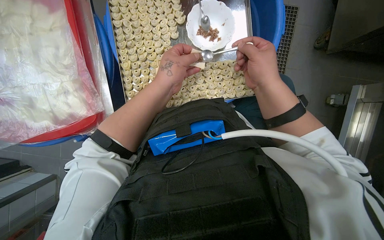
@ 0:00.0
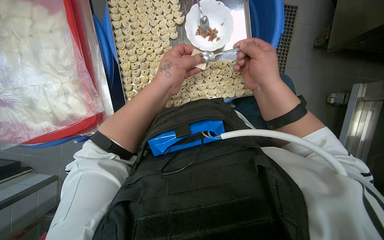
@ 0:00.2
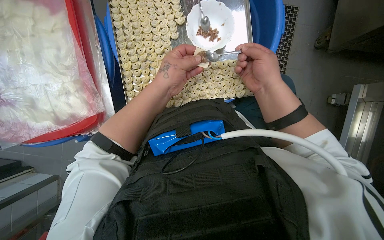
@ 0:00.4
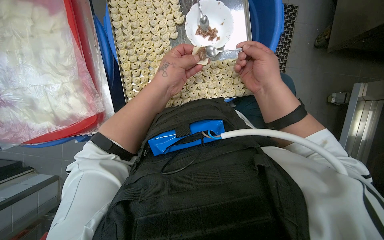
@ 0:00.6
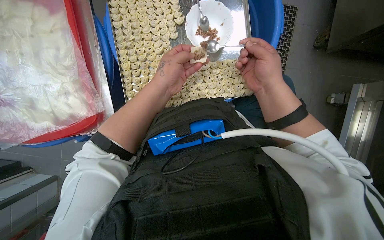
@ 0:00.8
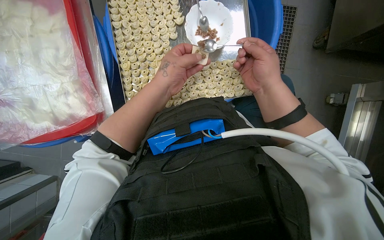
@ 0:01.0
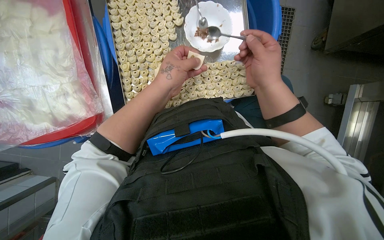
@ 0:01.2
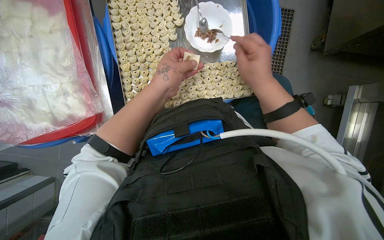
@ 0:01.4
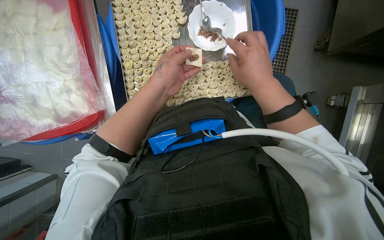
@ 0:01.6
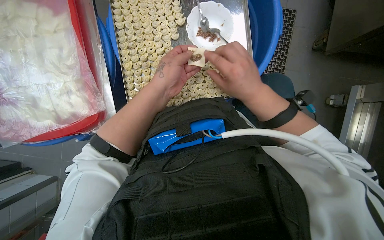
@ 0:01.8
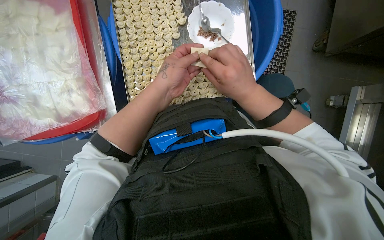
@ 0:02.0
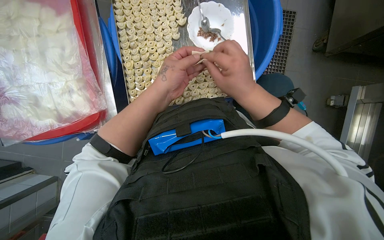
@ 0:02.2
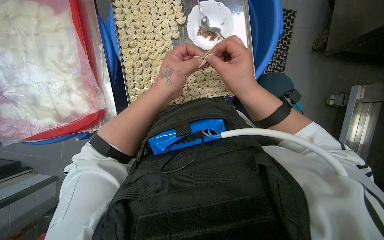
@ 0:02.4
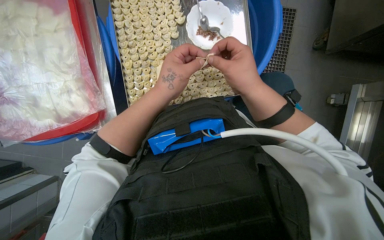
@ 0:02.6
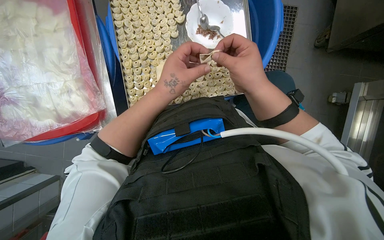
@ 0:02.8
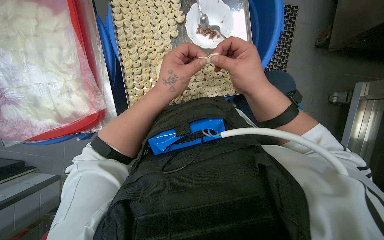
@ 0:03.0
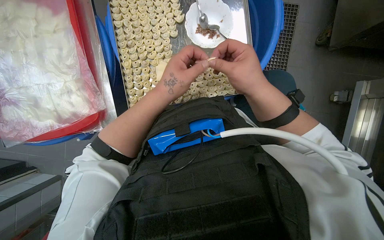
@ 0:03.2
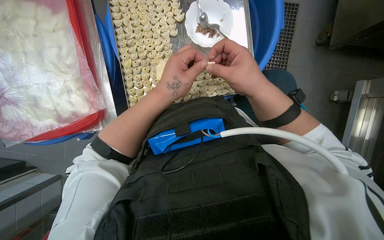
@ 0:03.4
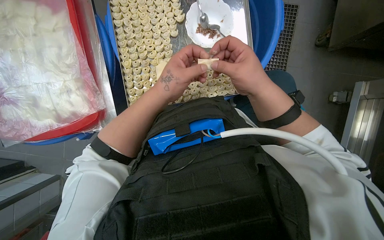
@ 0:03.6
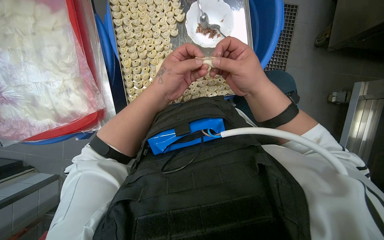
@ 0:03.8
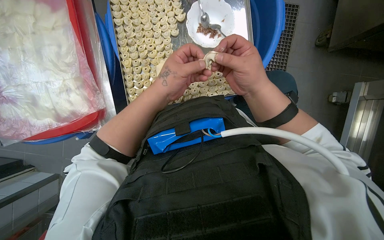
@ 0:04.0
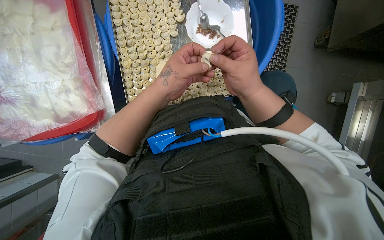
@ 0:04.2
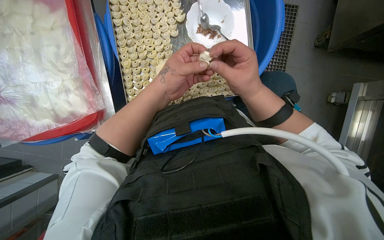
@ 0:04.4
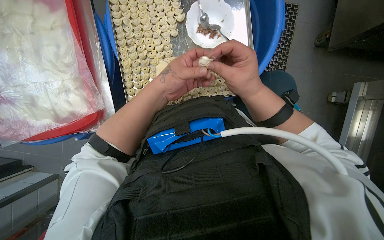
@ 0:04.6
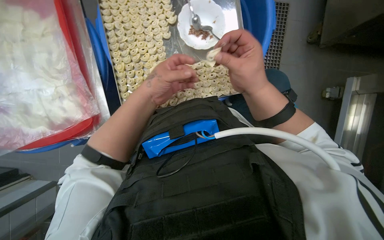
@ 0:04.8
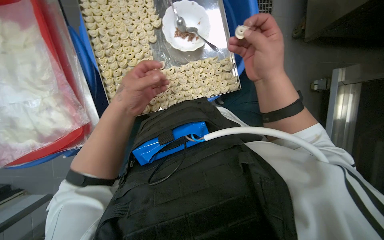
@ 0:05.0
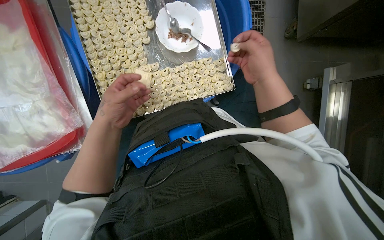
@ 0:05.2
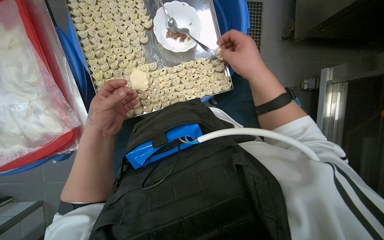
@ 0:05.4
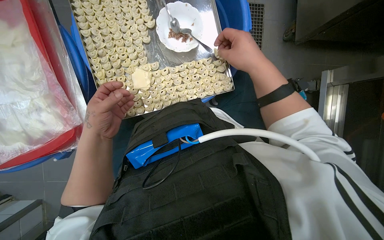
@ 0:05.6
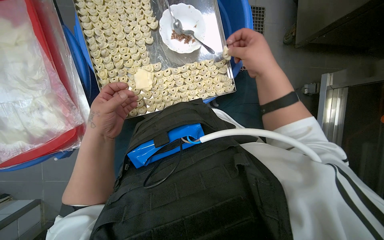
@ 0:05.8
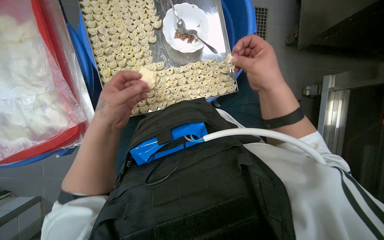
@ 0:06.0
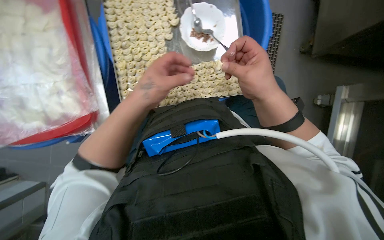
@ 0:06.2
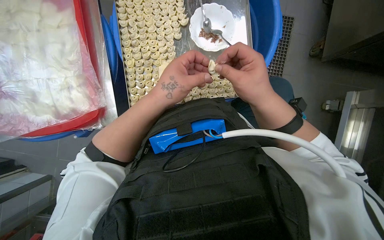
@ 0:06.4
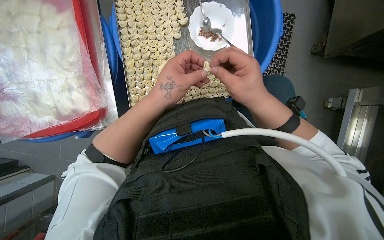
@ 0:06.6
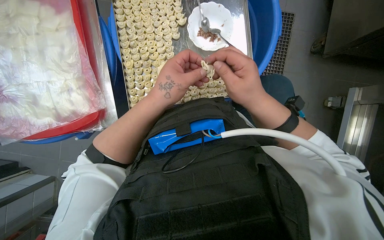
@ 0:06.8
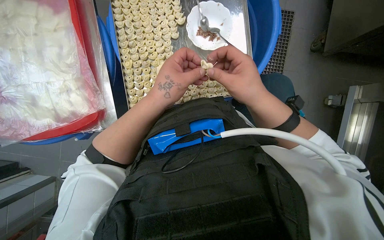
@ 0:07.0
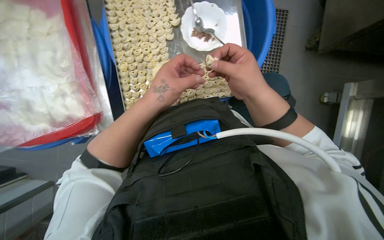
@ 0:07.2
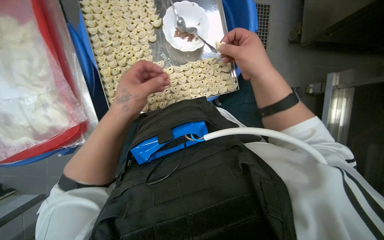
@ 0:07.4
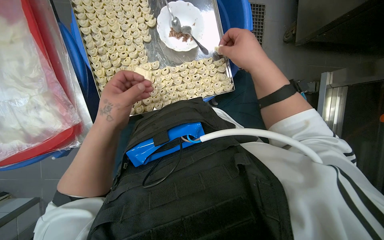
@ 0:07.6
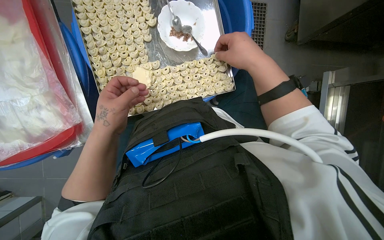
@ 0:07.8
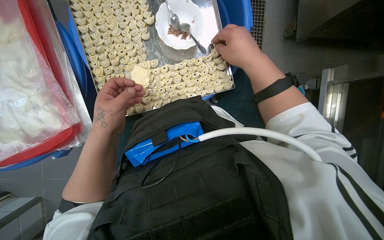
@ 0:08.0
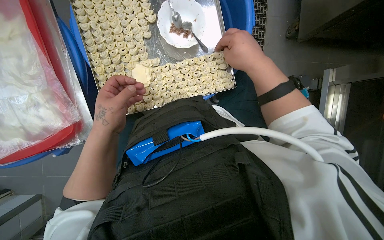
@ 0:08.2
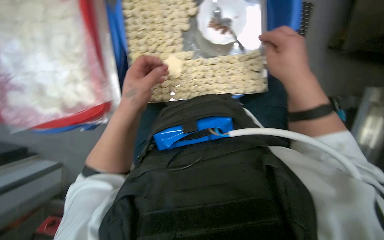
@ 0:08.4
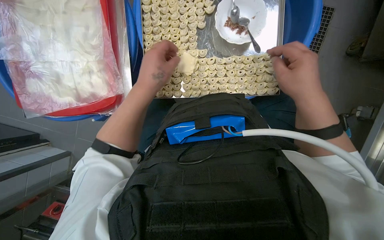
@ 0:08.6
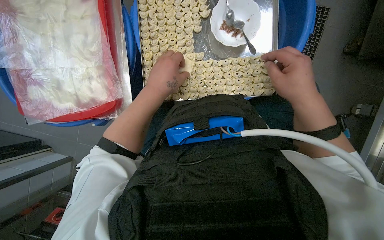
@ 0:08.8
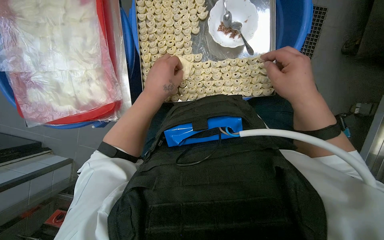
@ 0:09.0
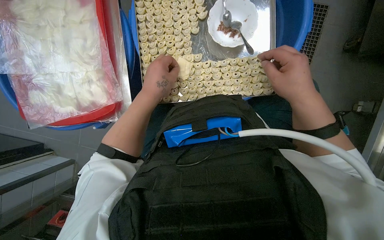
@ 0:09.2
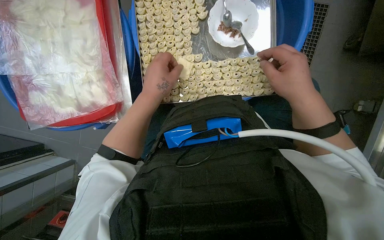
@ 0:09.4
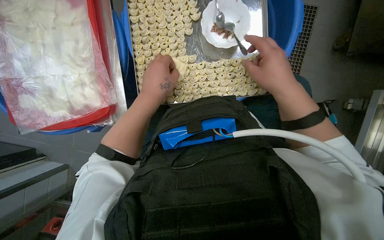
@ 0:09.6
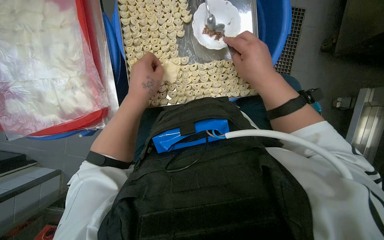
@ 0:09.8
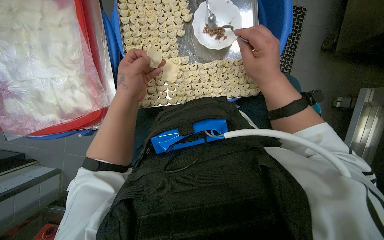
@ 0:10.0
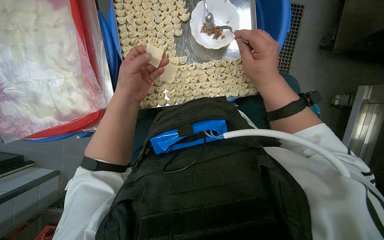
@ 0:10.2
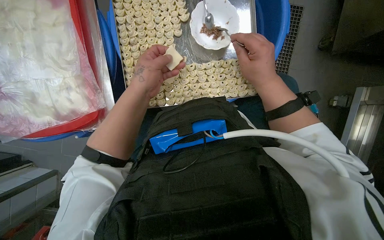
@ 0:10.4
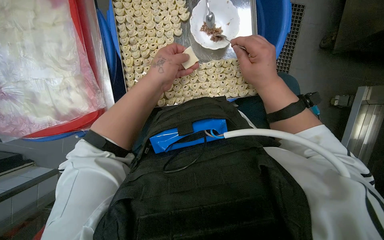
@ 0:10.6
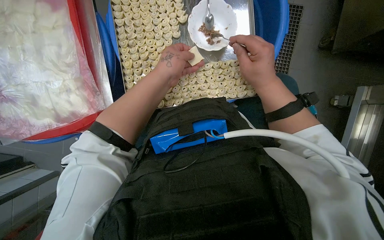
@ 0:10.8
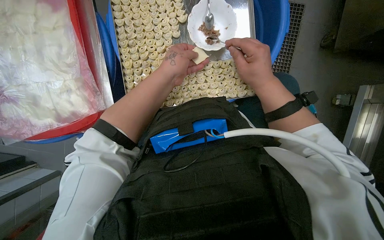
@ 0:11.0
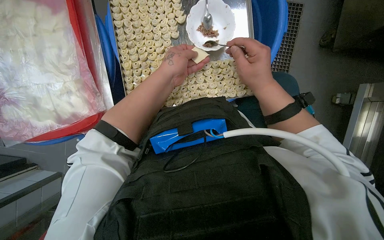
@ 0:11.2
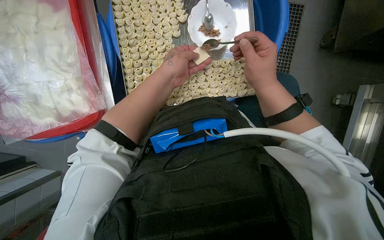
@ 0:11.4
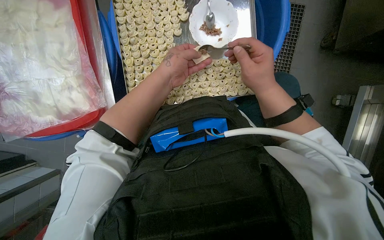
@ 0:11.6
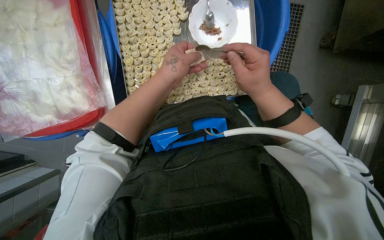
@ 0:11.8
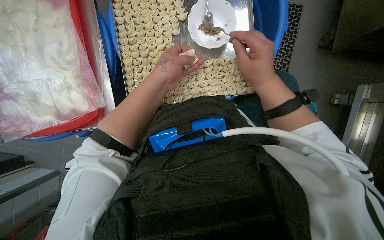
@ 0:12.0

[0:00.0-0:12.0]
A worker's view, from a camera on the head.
Job: preparing food.
The whole recording: Filling dough pieces with meat. The worker continues to fill dough pieces with meat and shape them before placing them on a tray.
0:00.0 to 0:03.0: The hands stay close to where they were, moving slightly.
0:06.0 to 0:07.6: The left hand goes to the right and returns, approximately 5 cm each way.
0:09.0 to 0:10.4: The hands work in one place, with small movements.
0:10.4 to 0:12.0: The hands are busy where they are.

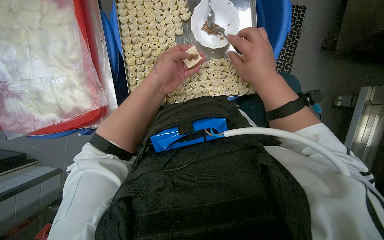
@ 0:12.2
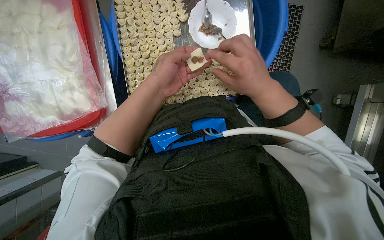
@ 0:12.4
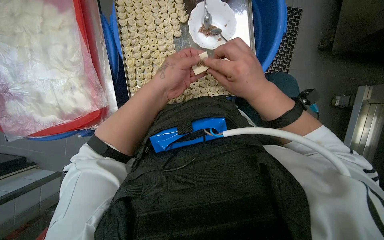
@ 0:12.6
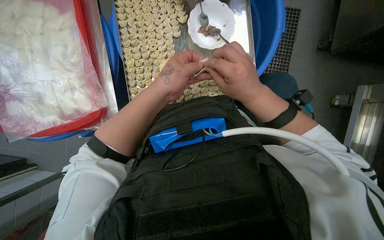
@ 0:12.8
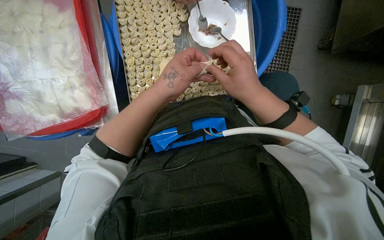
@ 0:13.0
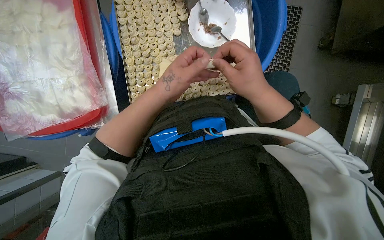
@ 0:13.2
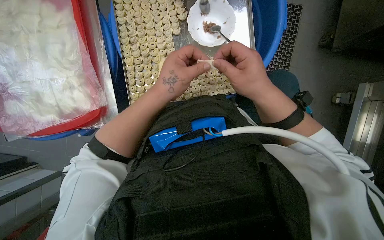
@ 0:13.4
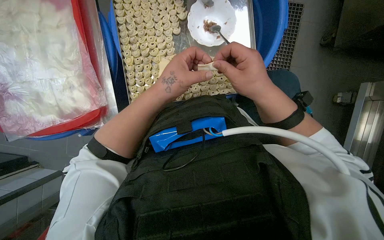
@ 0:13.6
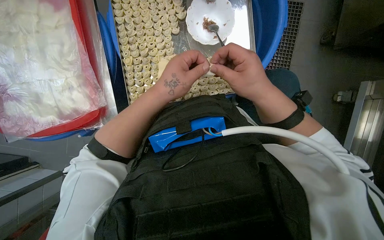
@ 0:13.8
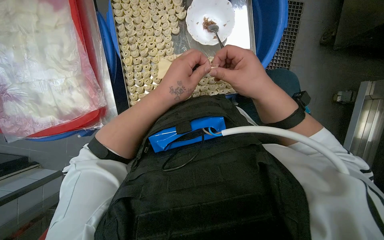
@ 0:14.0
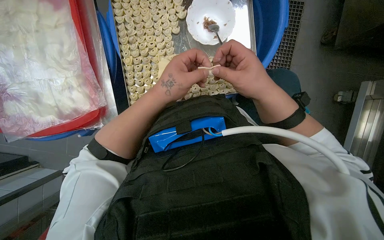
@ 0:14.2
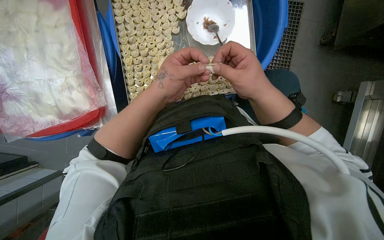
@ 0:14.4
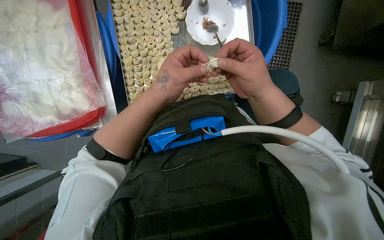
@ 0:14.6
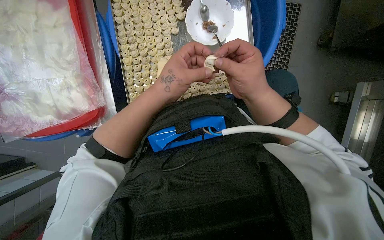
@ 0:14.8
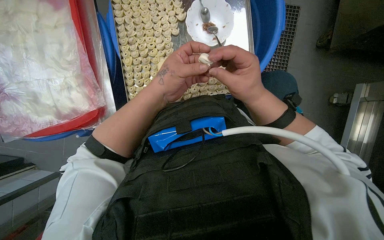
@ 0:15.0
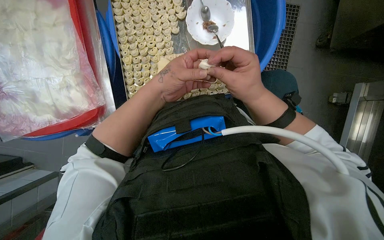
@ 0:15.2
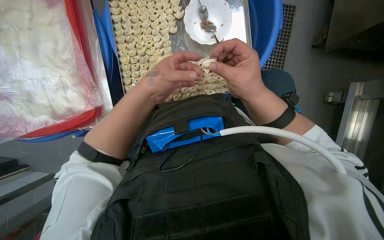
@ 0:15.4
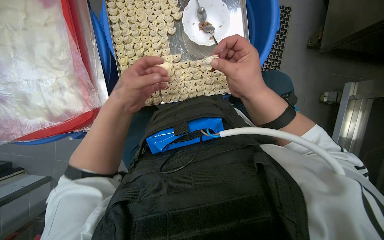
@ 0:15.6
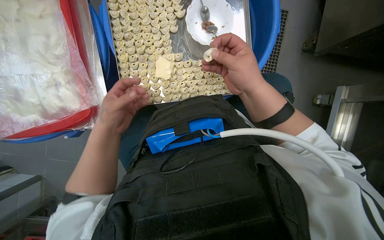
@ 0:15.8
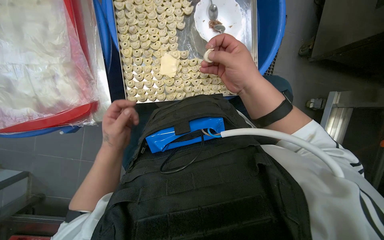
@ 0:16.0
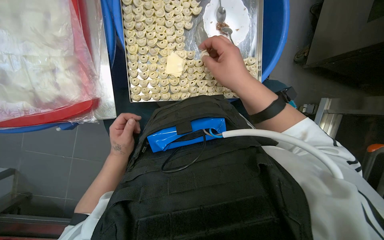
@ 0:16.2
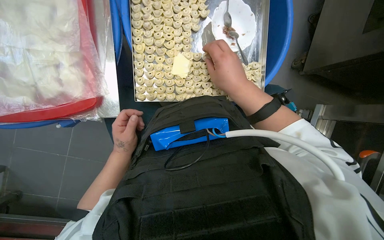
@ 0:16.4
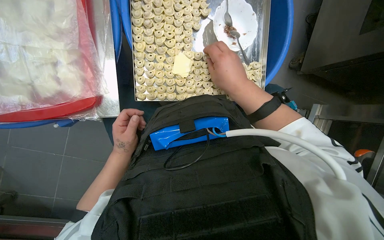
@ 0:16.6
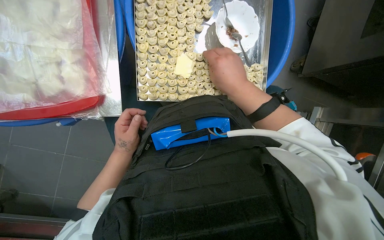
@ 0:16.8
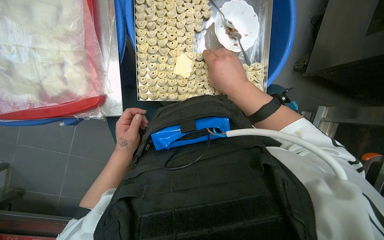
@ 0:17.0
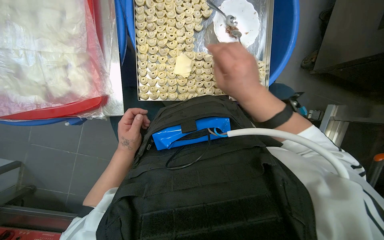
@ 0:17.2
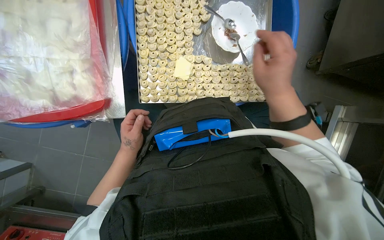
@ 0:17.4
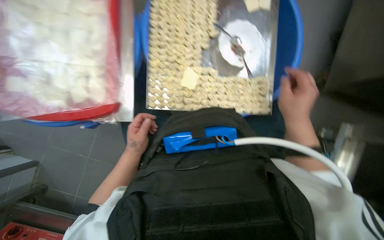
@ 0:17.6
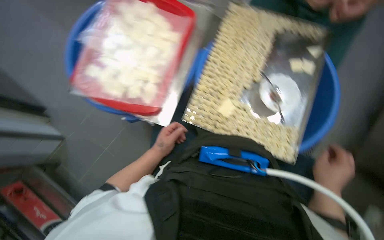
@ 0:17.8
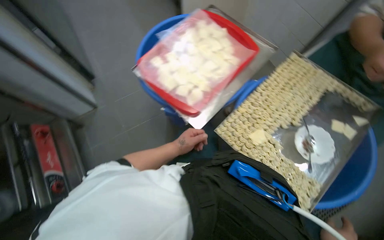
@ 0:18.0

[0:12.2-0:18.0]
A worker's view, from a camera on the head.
Job: preparing food.
The whole recording: Filling dough pieces with meat. The worker continues to fill dough pieces with meat and shape them before placing them on a tray.
0:12.2 to 0:15.0: The hands work in one place, with small movements.
0:15.0 to 0:16.6: The left hand heads down the picture, to the left and farther from the camera, covering roughly 25 cm.
0:16.6 to 0:18.0: The head rotates roughly 50 degrees to the left. The view tips upward by roughly 25 degrees.

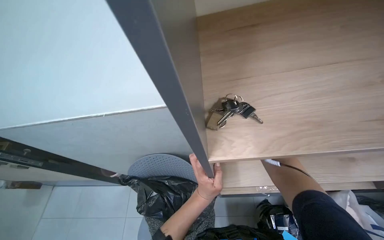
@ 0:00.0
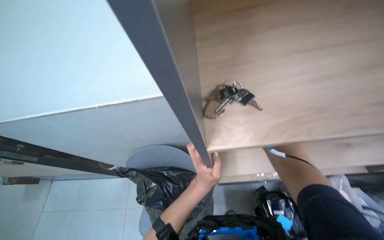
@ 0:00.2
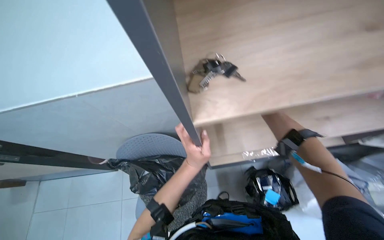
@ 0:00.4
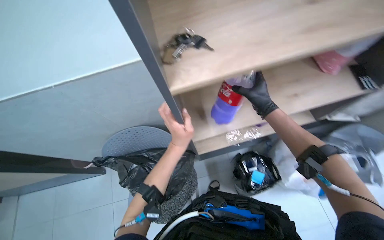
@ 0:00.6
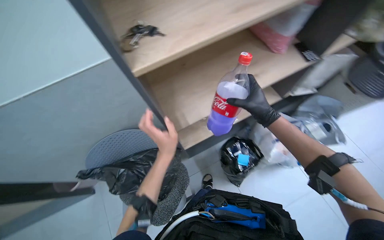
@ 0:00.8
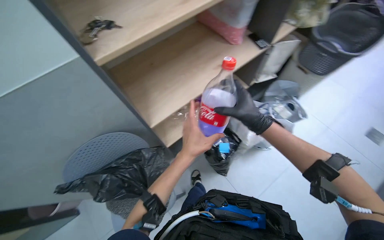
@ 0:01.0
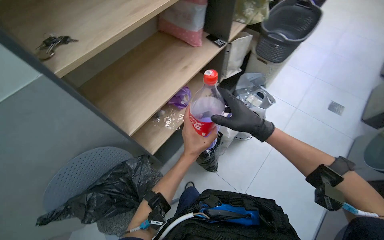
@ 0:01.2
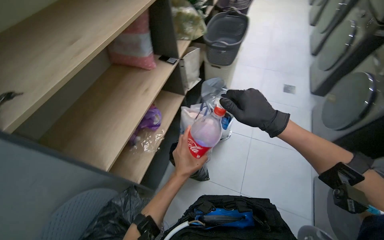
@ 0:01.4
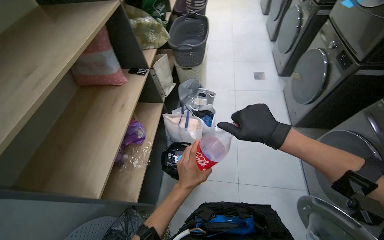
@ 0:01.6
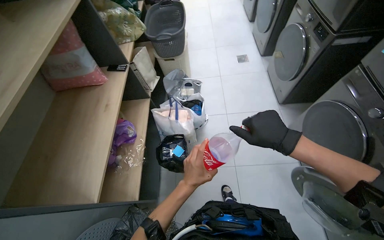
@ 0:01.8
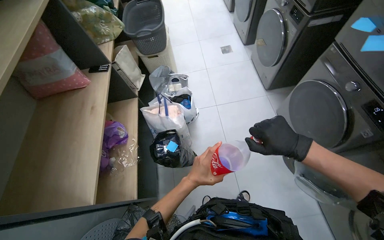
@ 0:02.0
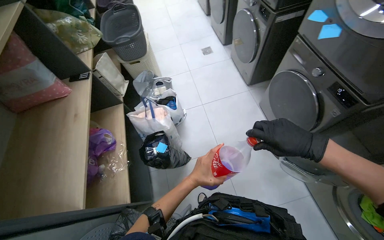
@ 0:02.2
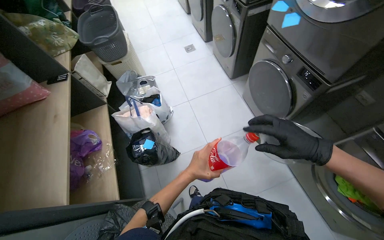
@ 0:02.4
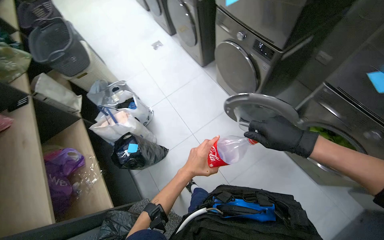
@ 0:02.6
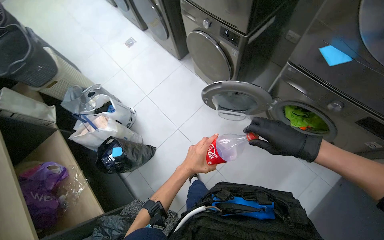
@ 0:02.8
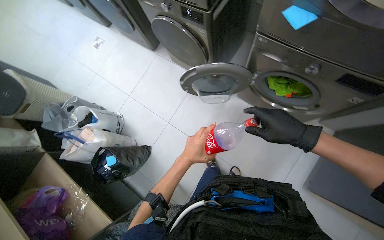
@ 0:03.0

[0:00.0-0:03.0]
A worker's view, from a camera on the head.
Job: managing laundry.
The whole recording: Preparing laundry with detergent. The worker handles a detergent bottle and adjusts the washing machine settings.
0:00.0 to 0:01.6: The camera is carried some 40 cm. The head rotates some 85 degrees to the right.
0:01.6 to 0:03.0: The head travels about 50 cm. The head rotates approximately 60 degrees to the right.